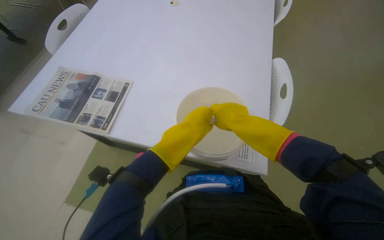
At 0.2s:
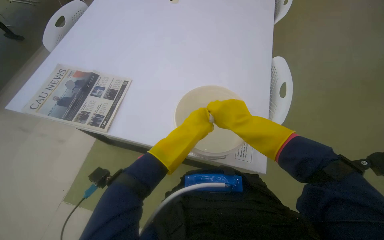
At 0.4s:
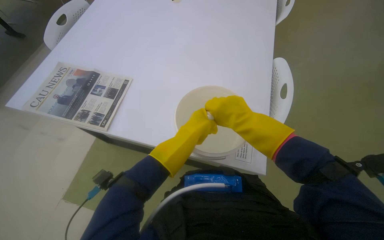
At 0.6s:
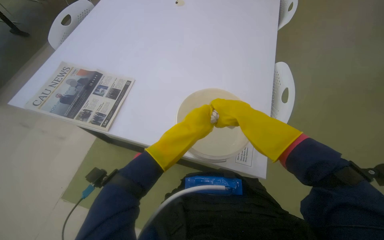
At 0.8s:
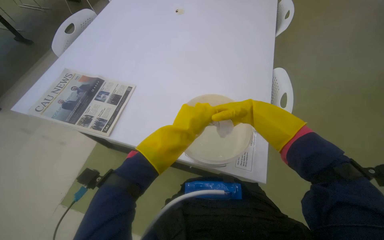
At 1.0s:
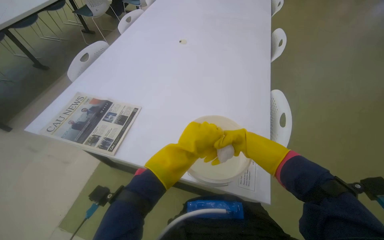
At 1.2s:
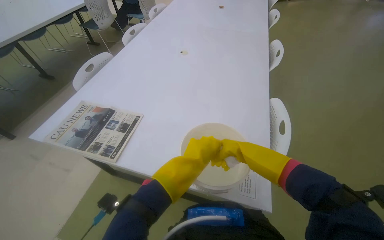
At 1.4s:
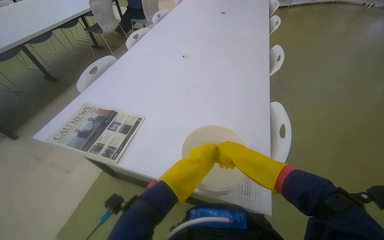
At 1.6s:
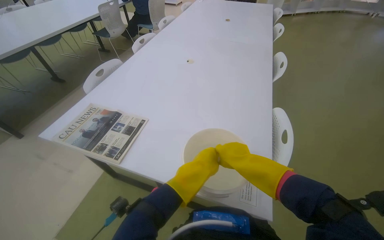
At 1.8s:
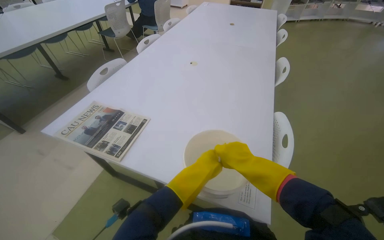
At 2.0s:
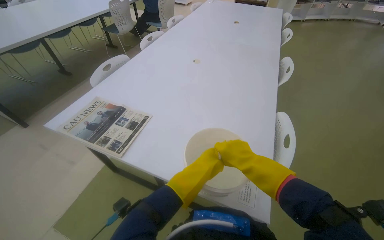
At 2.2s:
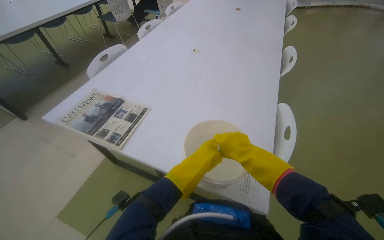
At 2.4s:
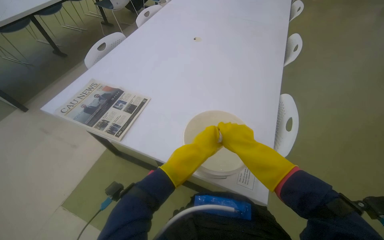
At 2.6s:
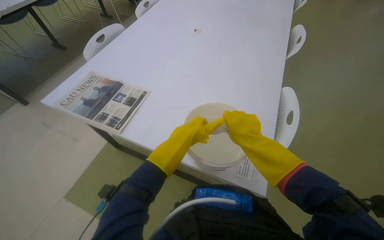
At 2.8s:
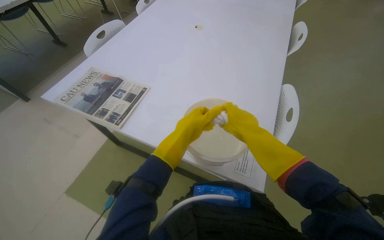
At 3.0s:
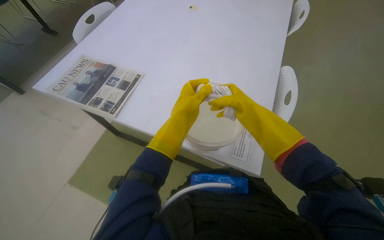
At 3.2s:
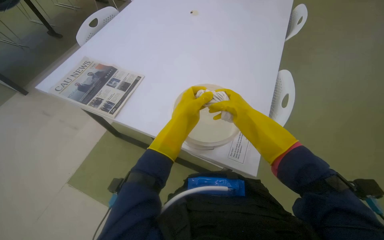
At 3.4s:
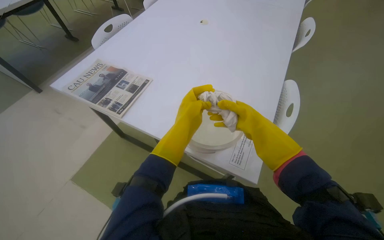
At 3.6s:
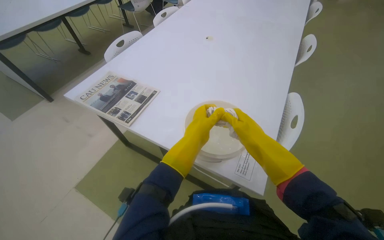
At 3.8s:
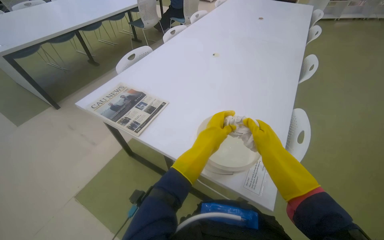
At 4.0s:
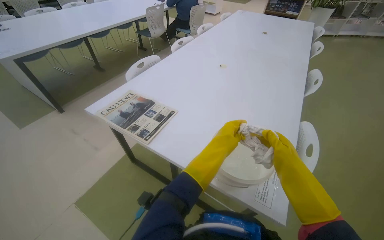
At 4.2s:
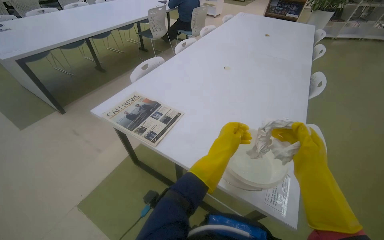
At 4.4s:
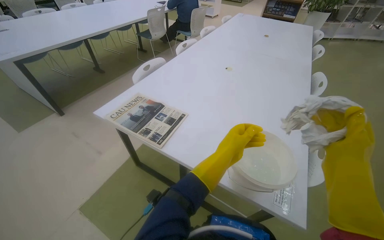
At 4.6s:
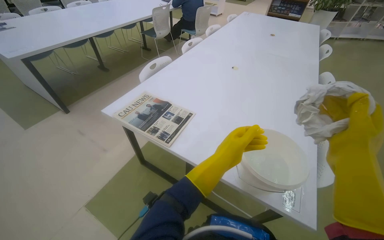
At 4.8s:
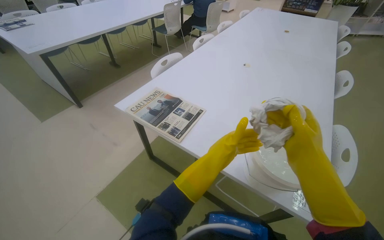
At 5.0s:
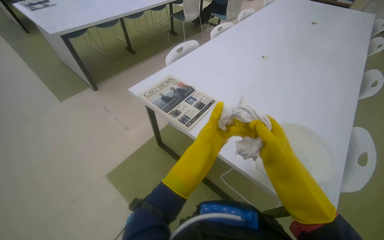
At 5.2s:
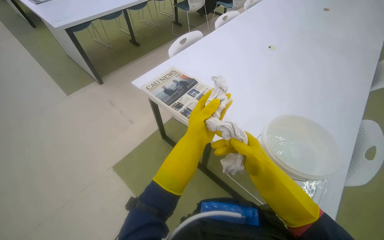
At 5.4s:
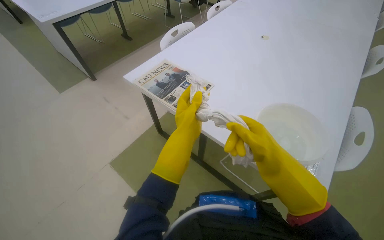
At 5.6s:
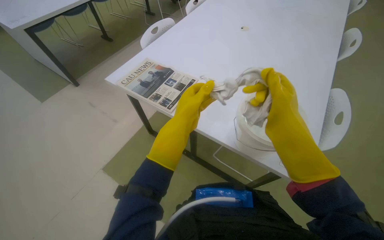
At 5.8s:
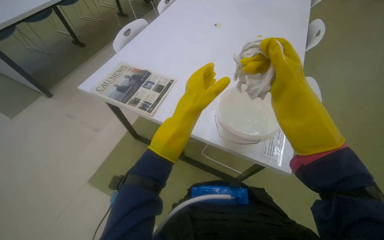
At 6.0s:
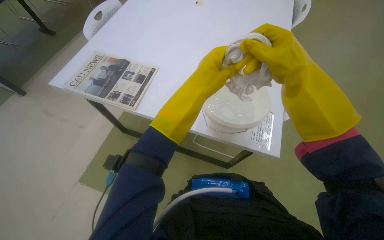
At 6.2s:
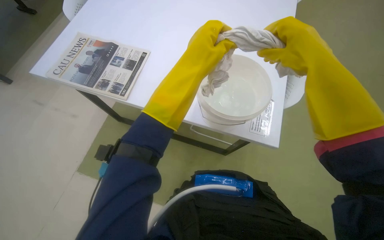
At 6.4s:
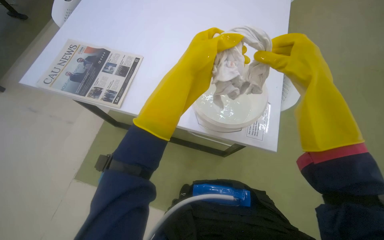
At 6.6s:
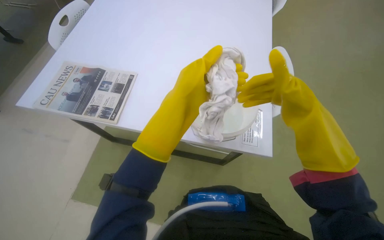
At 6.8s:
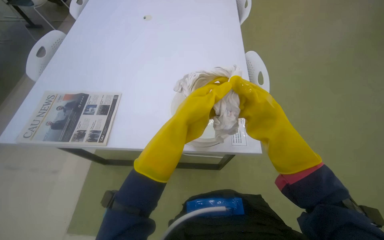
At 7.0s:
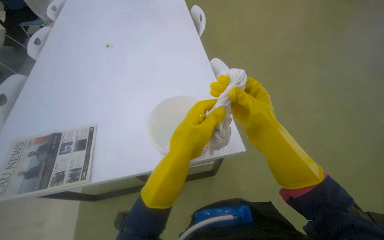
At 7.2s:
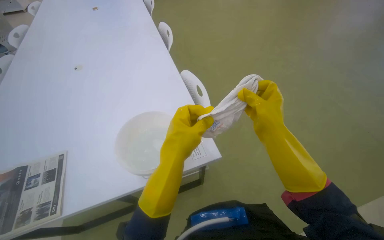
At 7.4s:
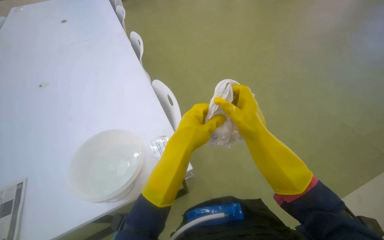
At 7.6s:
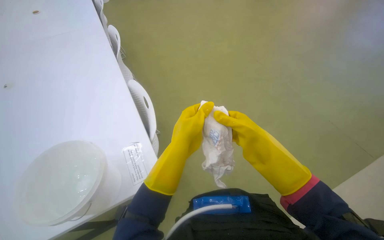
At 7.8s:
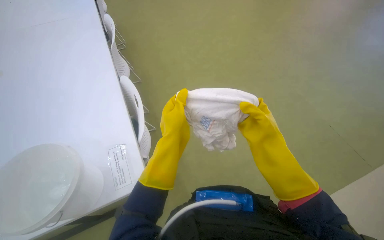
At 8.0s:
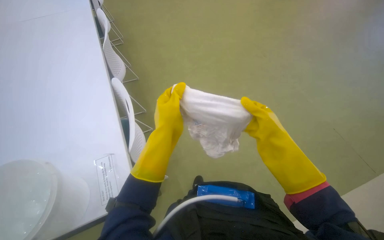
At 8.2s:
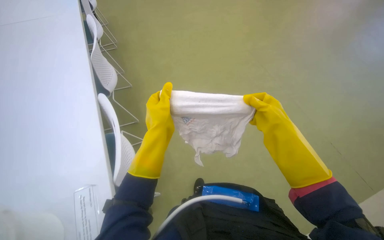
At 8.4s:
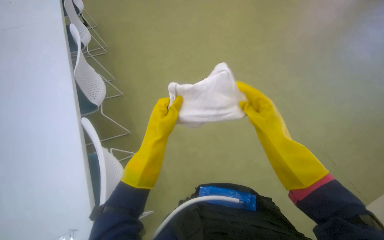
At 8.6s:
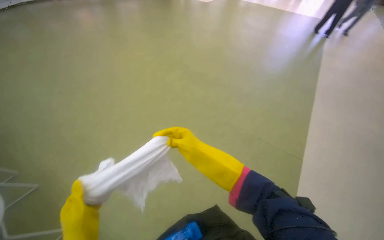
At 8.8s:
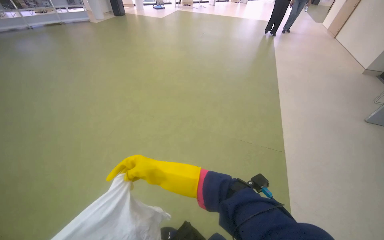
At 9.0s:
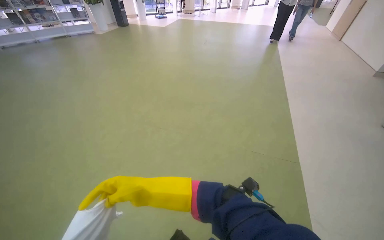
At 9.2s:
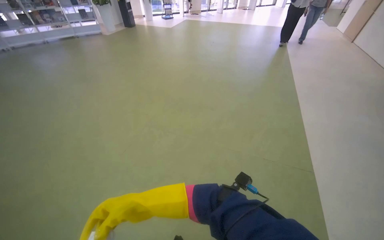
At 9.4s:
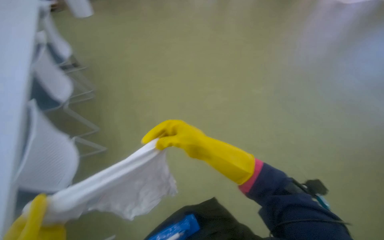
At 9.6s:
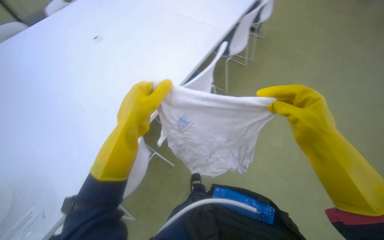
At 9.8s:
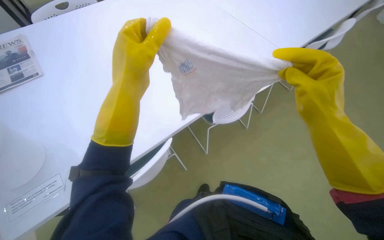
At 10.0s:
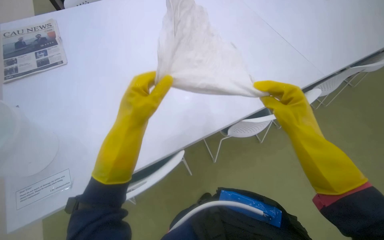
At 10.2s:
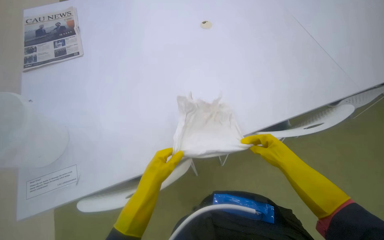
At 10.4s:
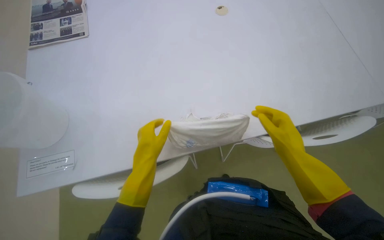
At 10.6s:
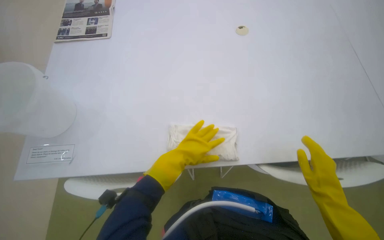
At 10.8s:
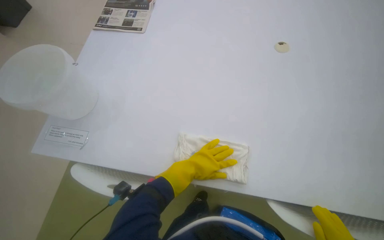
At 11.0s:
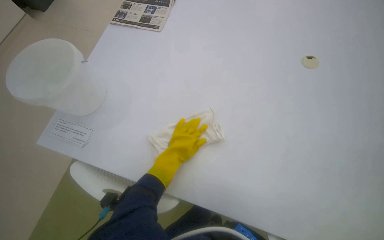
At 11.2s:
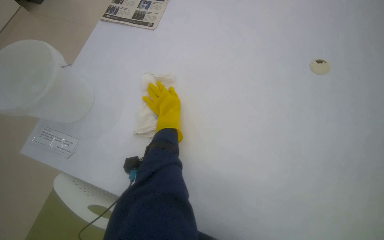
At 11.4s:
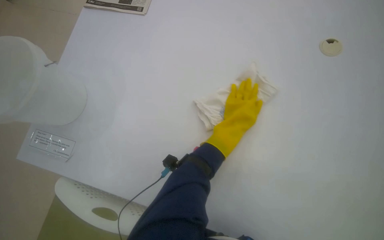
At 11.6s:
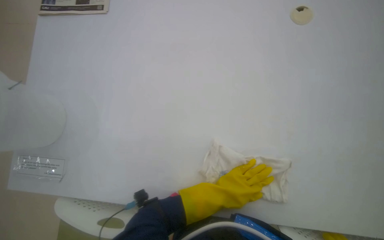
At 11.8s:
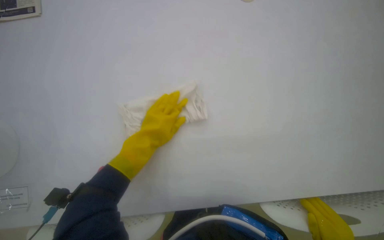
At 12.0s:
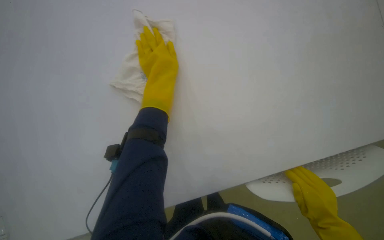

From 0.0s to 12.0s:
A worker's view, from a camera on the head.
Job: wiping surfaces.
The whole recording: Cleaning table surface. The worker wipes the surface of the library tables with a cloth.
From 0.0s to 1.6s: The camera pitches upward, by approximately 15 degrees. The right hand moves approximately 15 cm farther from the camera and comes back.
From 1.6s to 3.0s: The wearer looks roughly 15 degrees further downward. The right hand goes approximately 10 cm farther from the camera.
From 3.0s to 4.4s: The view tilts about 15 degrees upward. The right hand is displaced nearer to the camera by about 20 cm.
From 4.4s to 6.0s: The wearer looks roughly 15 degrees further downward.
From 6.0s to 7.6s: The head turns to the right by about 45 degrees. The view tips upward by roughly 15 degrees.
From 9.0s to 10.4s: The head rotates roughly 50 degrees to the left.
From 10.4s to 12.0s: The head rotates approximately 20 degrees to the left.

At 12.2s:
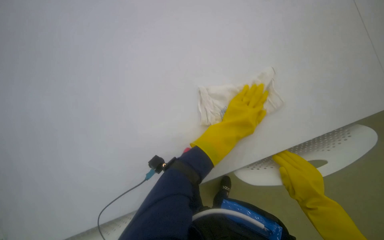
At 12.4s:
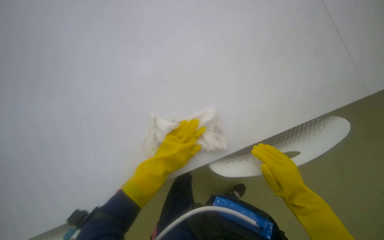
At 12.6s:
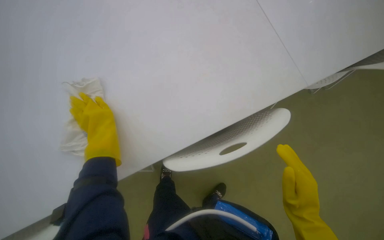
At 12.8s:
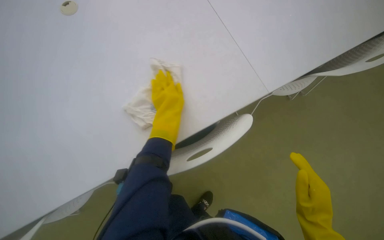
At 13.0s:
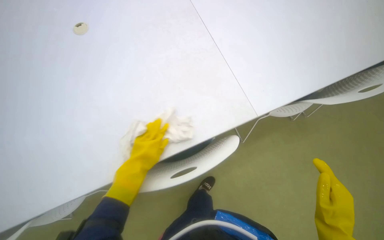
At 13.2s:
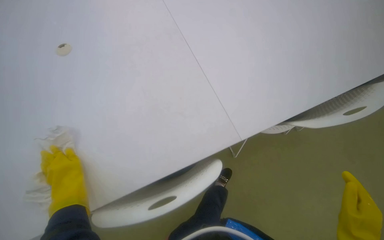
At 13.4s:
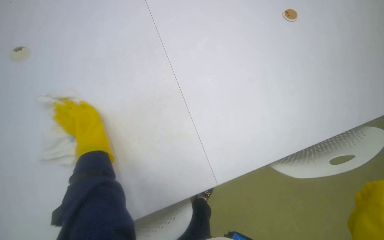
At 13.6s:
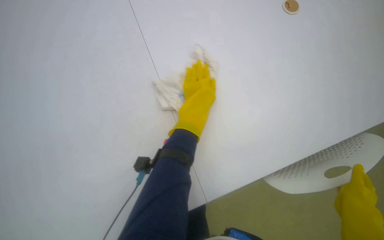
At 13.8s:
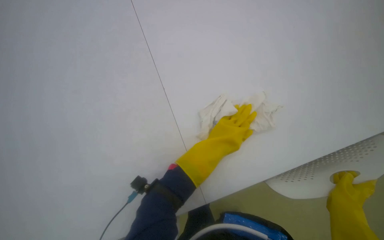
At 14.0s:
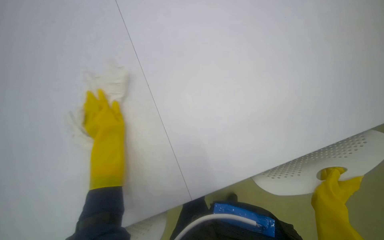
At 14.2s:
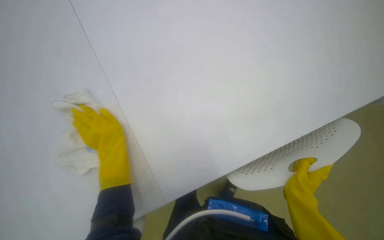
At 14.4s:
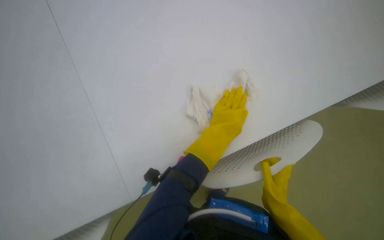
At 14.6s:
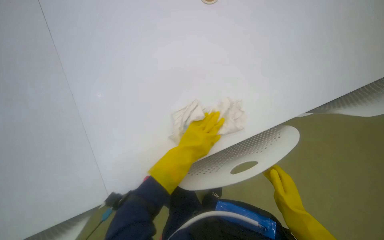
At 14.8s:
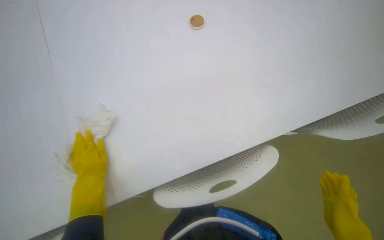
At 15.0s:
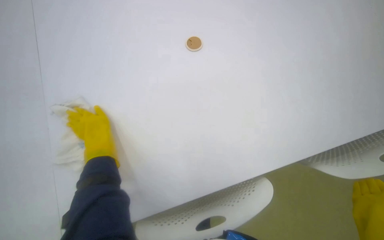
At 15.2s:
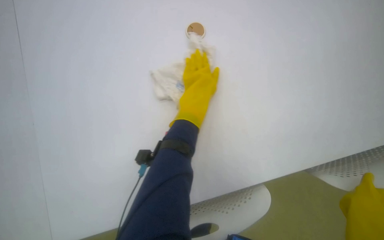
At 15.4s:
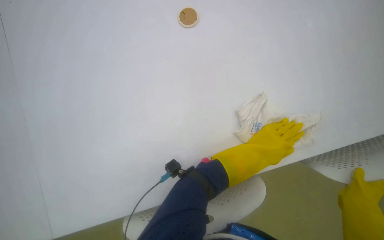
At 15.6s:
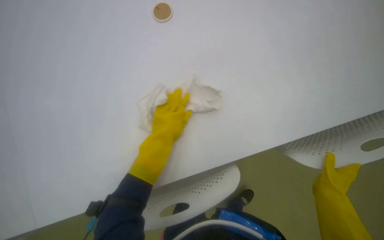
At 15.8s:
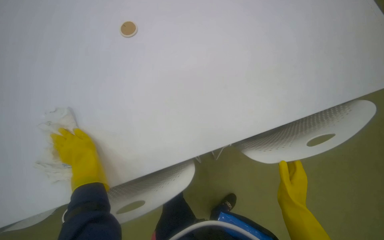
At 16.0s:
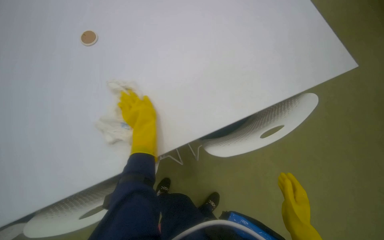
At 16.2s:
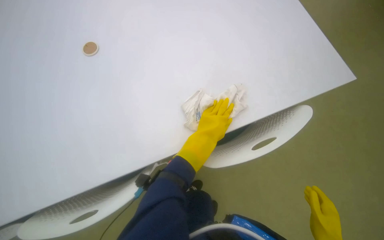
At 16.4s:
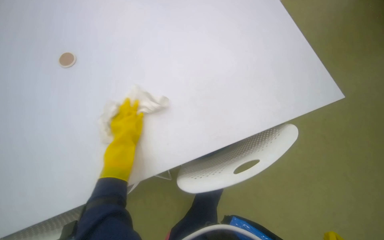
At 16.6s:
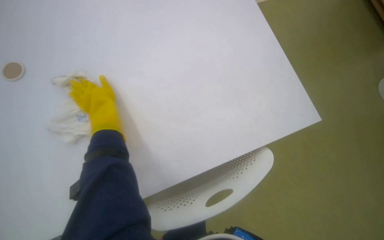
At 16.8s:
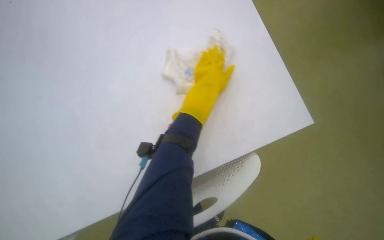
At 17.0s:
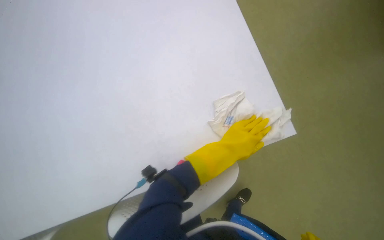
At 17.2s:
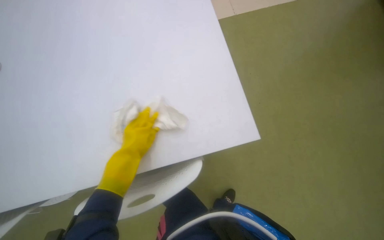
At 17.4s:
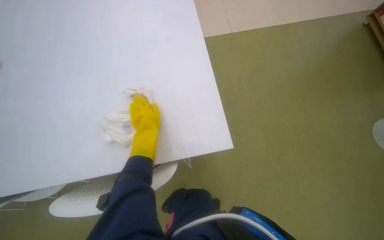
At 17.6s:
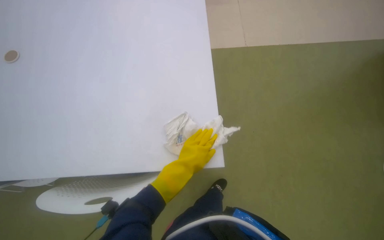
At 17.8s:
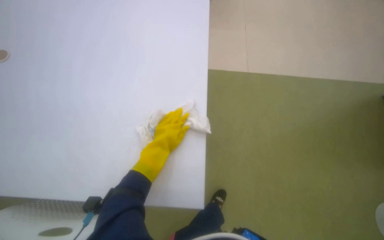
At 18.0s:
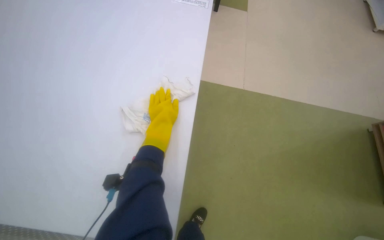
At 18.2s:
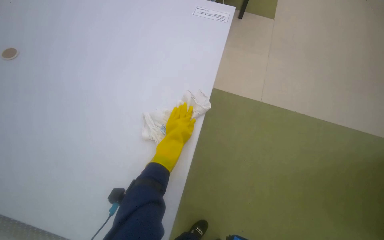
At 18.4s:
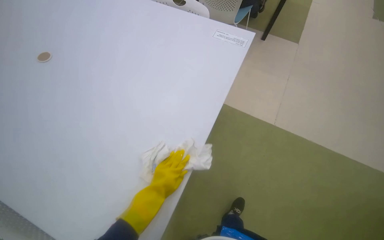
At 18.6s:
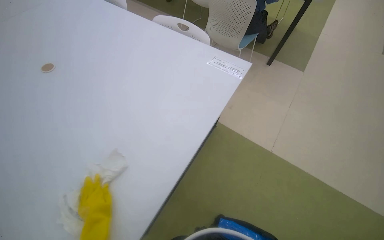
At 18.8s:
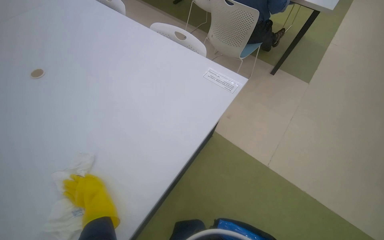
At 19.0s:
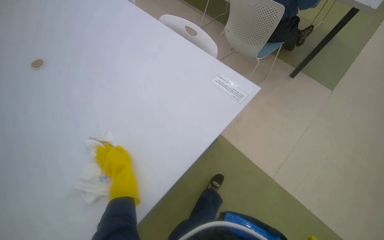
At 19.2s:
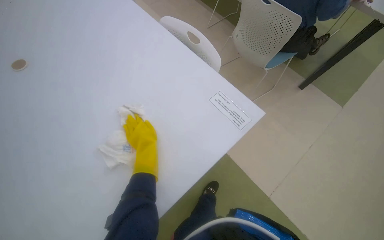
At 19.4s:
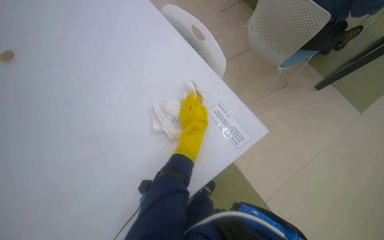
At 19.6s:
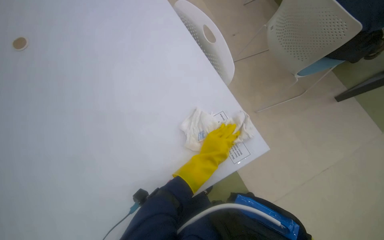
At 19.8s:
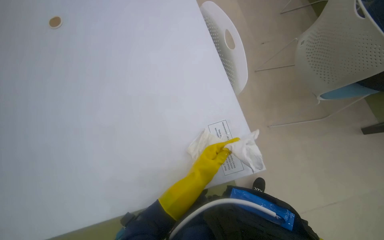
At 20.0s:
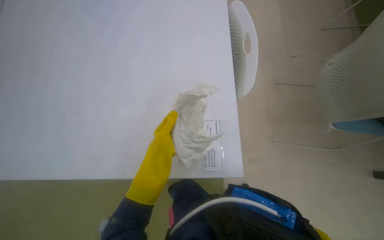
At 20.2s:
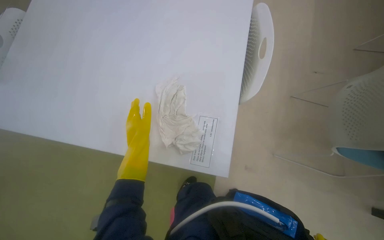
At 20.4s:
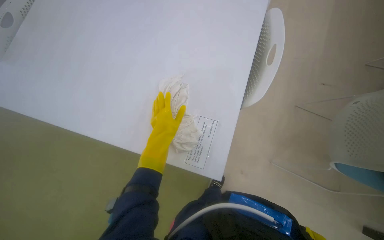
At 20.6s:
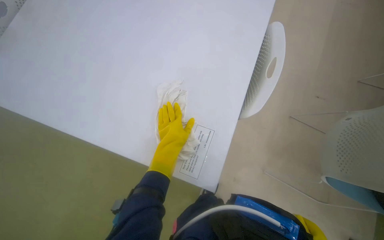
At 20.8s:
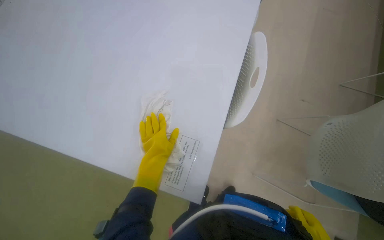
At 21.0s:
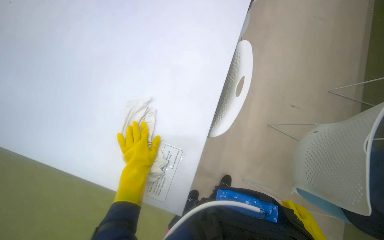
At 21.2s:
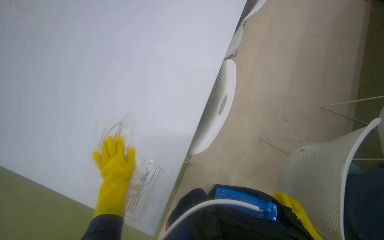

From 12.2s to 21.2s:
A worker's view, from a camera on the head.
Job: wiping surfaces.
The whole recording: Cleaning table surface. The worker wipes the surface of the library tables with a cloth.
From 12.2s to 13.8s: The view tips downward by approximately 15 degrees.
From 18.2s to 19.8s: The head travels roughly 70 cm. The wearer looks some 45 degrees further to the left. The wearer looks about 15 degrees further downward.
From 19.8s to 21.2s: The scene turns approximately 40 degrees clockwise in the picture.
